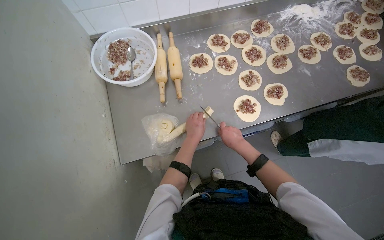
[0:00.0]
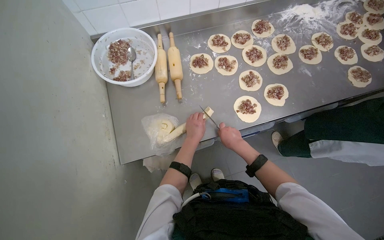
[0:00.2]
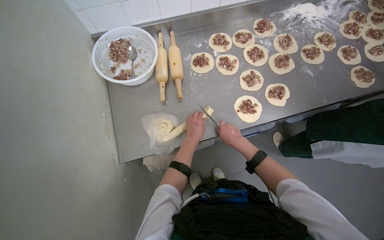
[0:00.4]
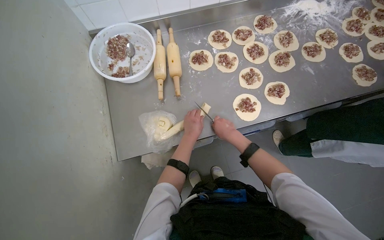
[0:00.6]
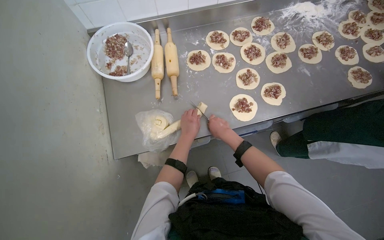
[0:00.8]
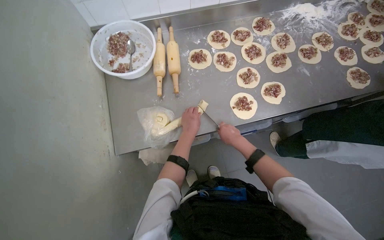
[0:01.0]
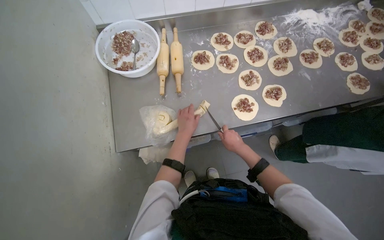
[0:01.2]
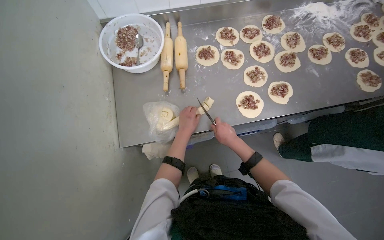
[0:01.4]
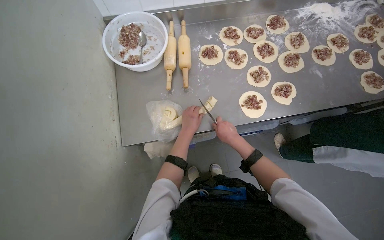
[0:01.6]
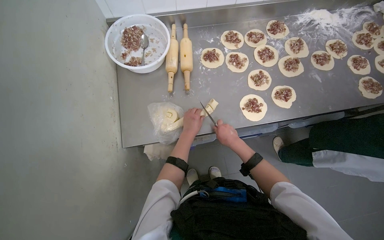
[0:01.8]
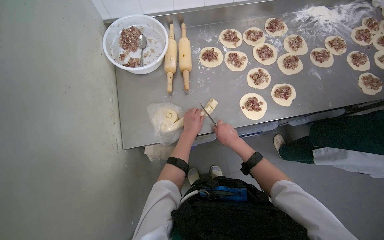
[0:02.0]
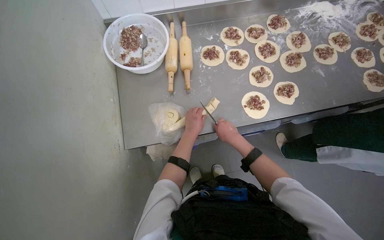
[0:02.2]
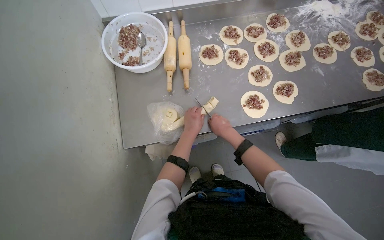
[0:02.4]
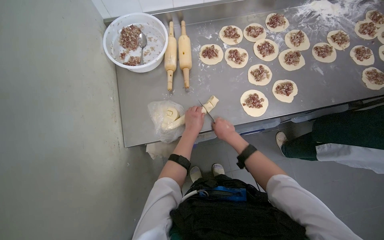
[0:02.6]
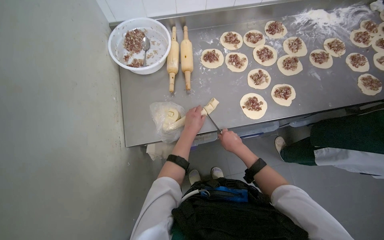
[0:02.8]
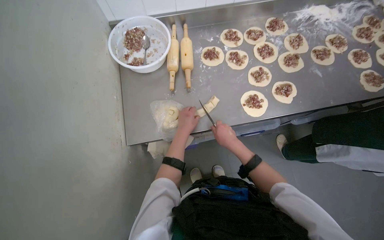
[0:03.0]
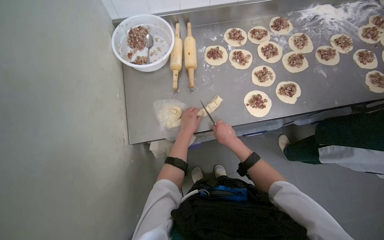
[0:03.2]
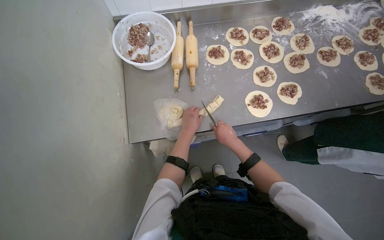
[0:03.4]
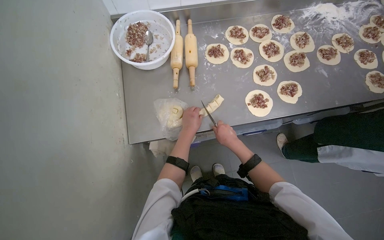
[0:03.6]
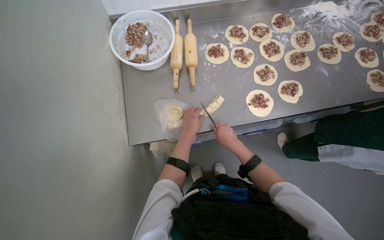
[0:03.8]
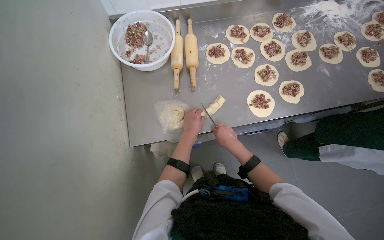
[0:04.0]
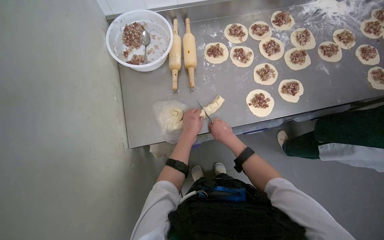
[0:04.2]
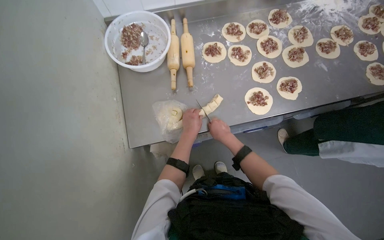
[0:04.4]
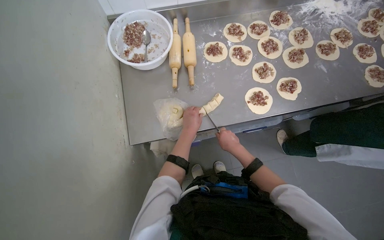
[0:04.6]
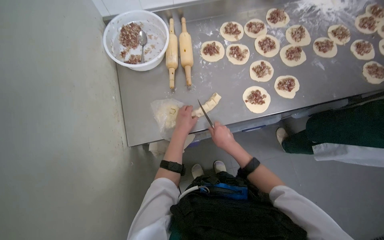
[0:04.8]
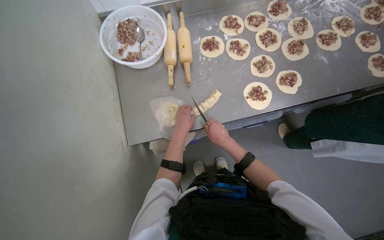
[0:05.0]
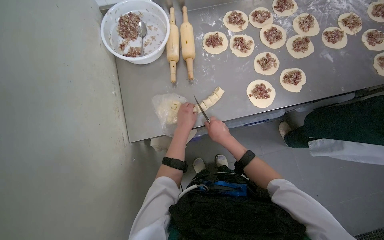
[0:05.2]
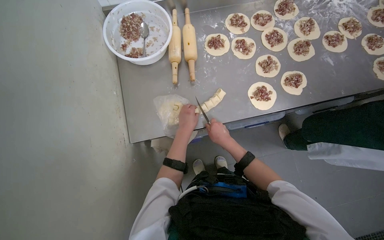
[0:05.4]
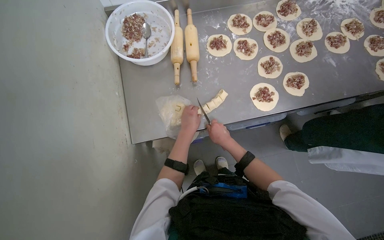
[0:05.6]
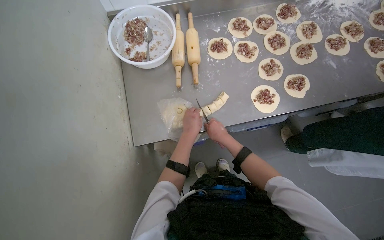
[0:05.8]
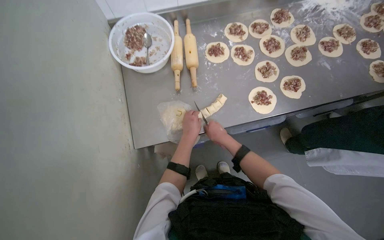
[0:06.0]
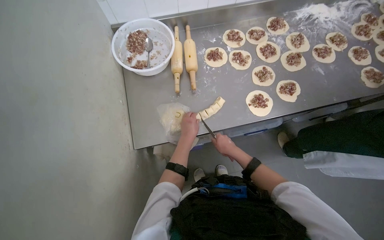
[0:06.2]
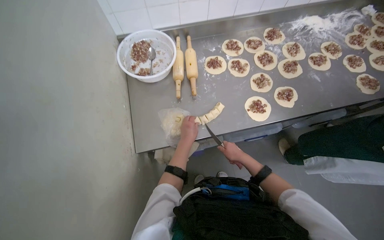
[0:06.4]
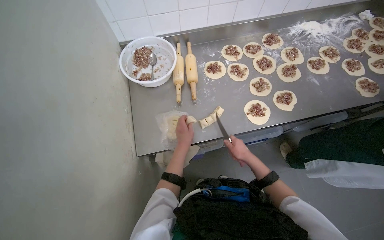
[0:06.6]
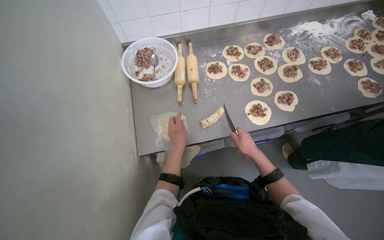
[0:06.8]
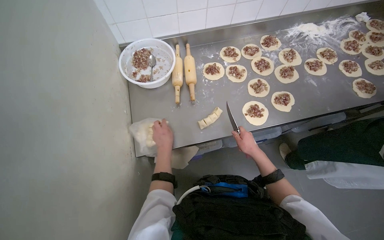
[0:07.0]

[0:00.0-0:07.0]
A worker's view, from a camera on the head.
Job: preparing food.
The whole recording: Removing Spiral Dough from a Bag. The worker removes spiral dough from a plastic bag then cuts it.
0:00.0 to 0:04.2: The hands stay close to where they were, moving slightly.
0:04.2 to 0:05.6: The hands make small movements and keep their place.
0:05.6 to 0:07.0: The right hand travels to the right by approximately 15 cm. Meanwhile the left hand travels to the left by about 10 cm.

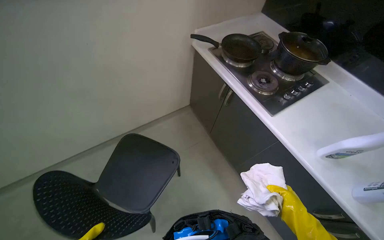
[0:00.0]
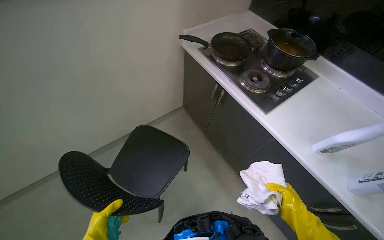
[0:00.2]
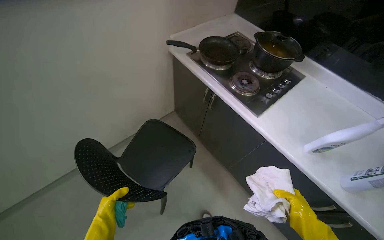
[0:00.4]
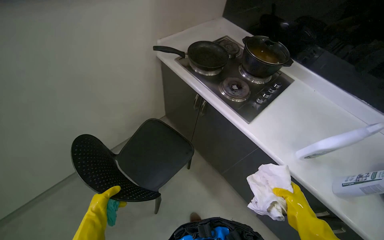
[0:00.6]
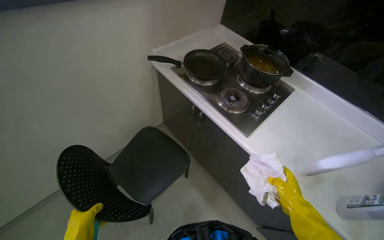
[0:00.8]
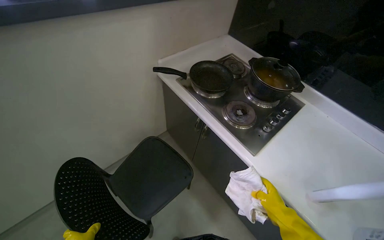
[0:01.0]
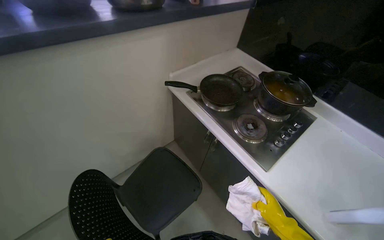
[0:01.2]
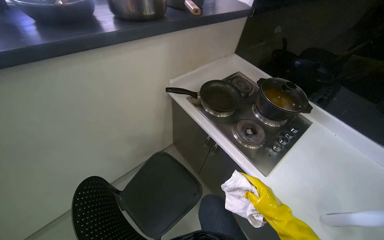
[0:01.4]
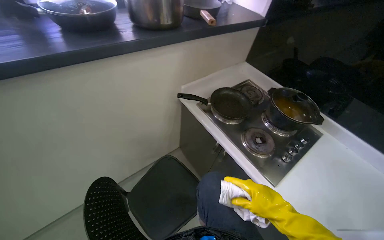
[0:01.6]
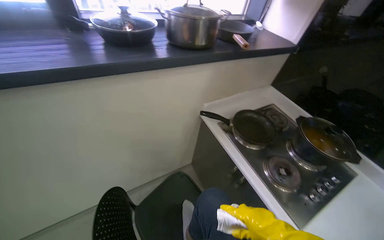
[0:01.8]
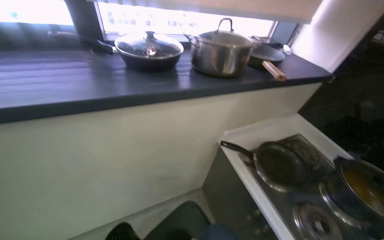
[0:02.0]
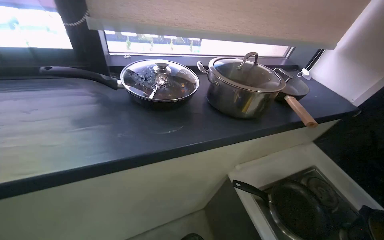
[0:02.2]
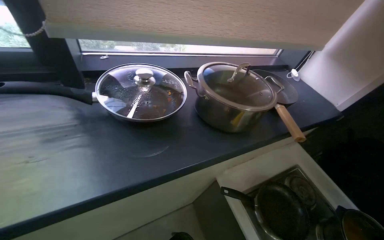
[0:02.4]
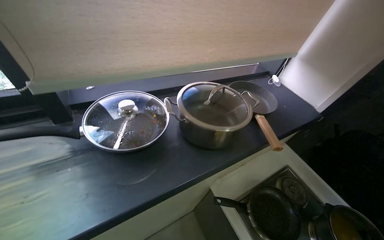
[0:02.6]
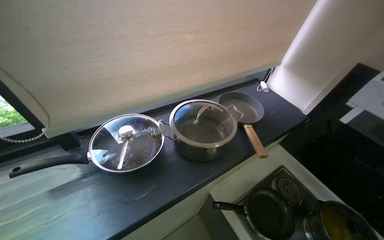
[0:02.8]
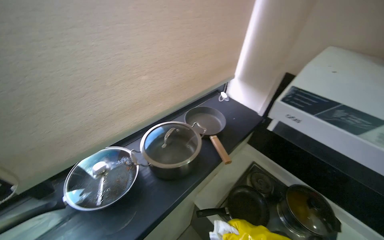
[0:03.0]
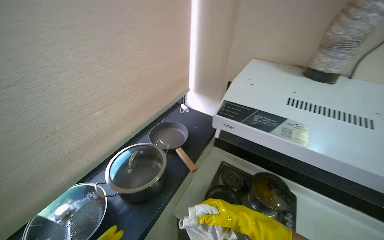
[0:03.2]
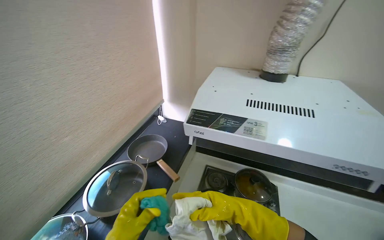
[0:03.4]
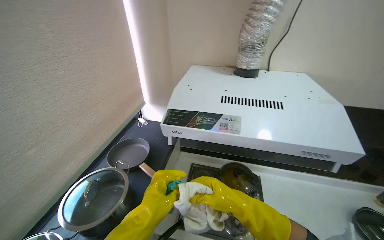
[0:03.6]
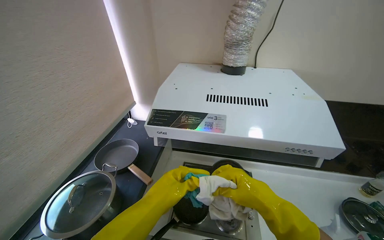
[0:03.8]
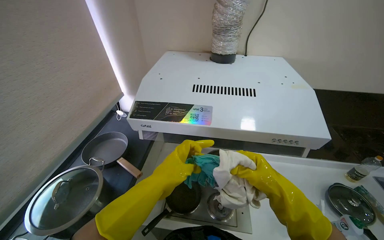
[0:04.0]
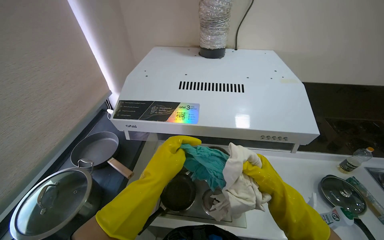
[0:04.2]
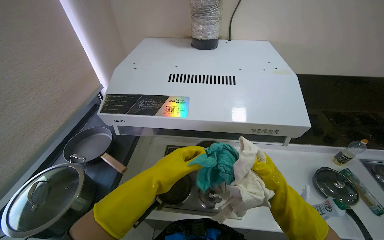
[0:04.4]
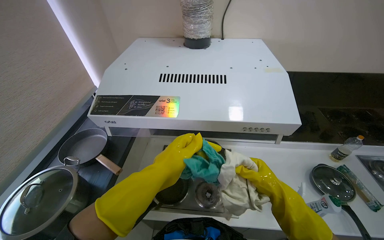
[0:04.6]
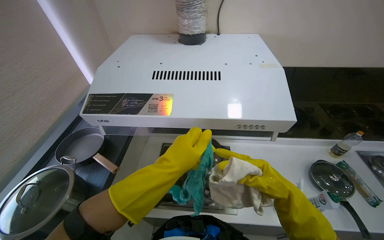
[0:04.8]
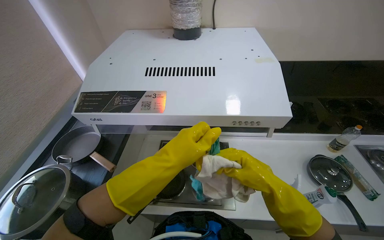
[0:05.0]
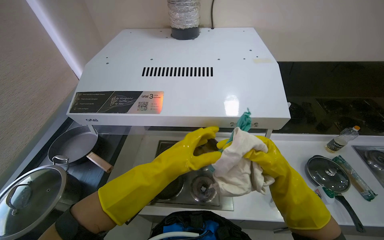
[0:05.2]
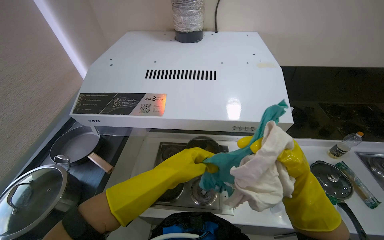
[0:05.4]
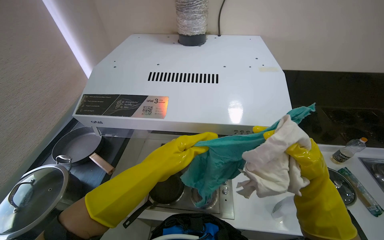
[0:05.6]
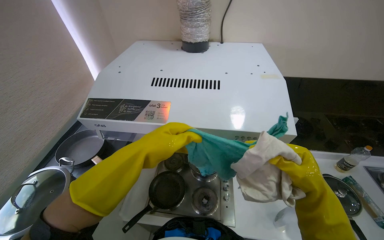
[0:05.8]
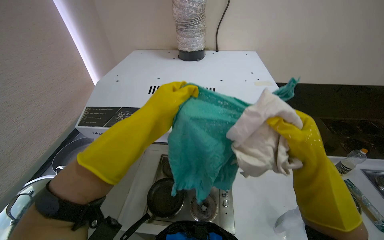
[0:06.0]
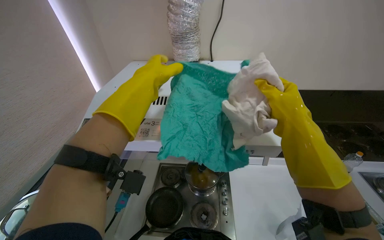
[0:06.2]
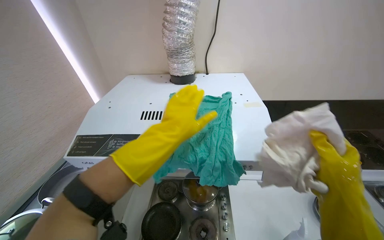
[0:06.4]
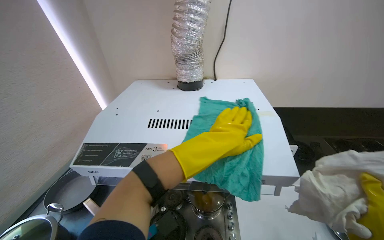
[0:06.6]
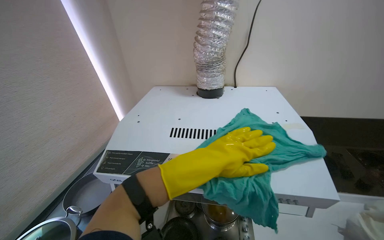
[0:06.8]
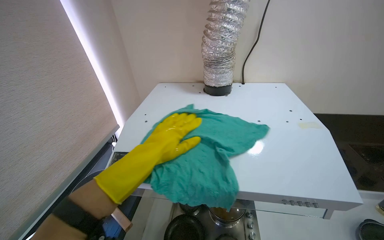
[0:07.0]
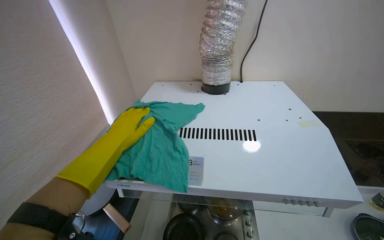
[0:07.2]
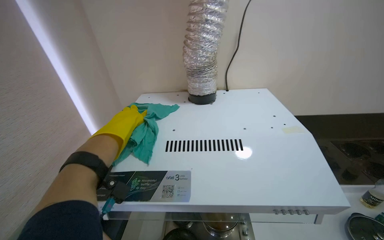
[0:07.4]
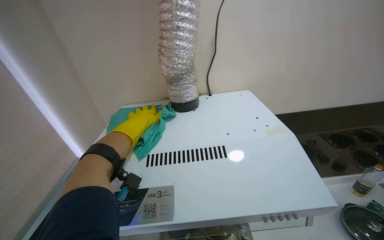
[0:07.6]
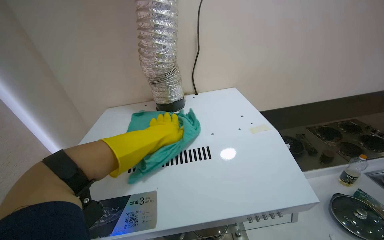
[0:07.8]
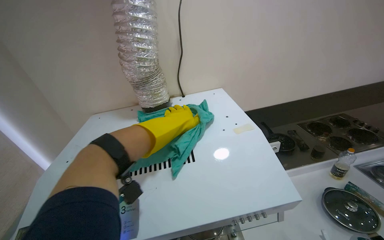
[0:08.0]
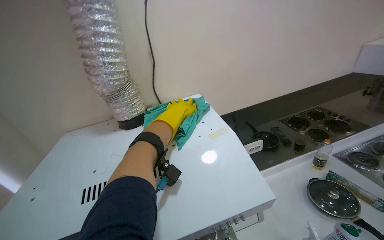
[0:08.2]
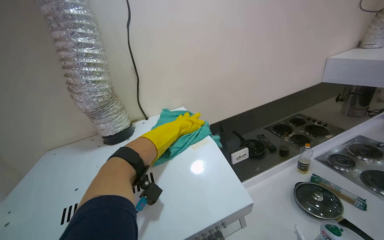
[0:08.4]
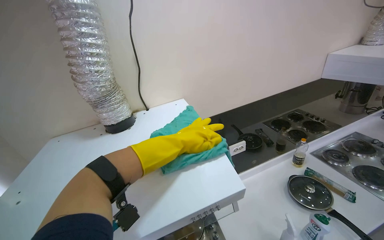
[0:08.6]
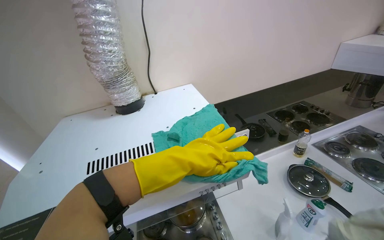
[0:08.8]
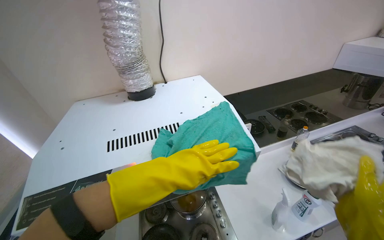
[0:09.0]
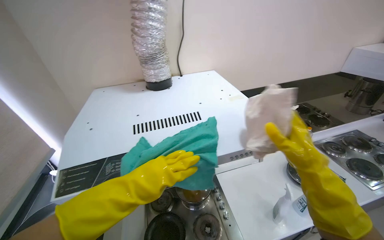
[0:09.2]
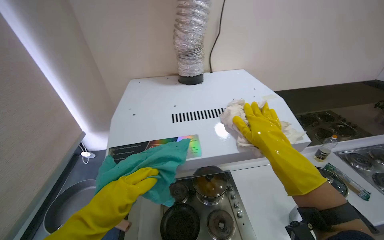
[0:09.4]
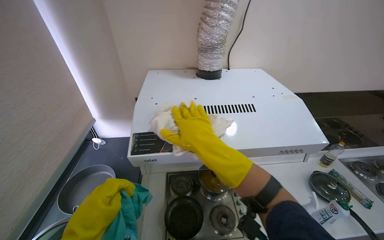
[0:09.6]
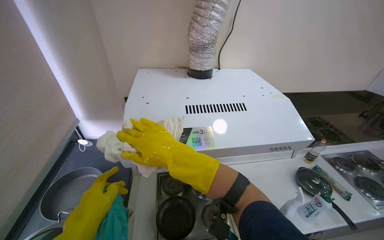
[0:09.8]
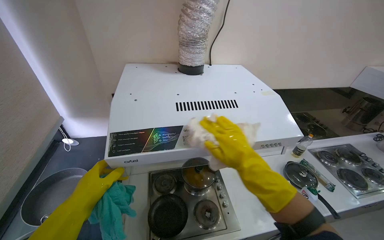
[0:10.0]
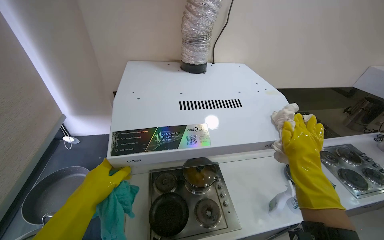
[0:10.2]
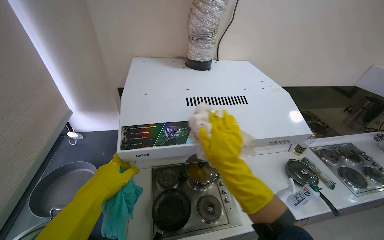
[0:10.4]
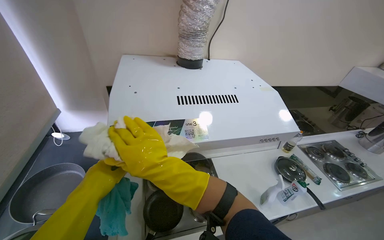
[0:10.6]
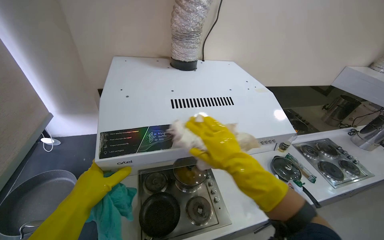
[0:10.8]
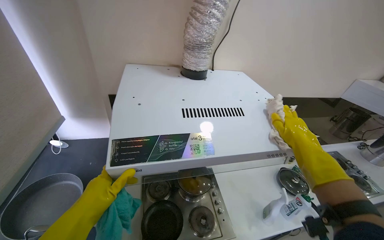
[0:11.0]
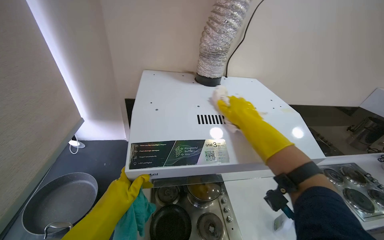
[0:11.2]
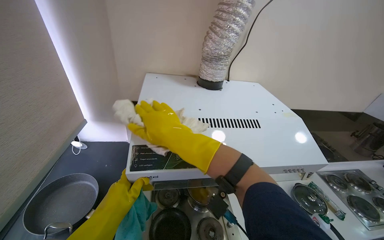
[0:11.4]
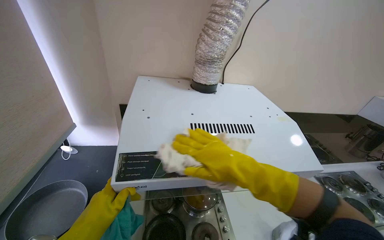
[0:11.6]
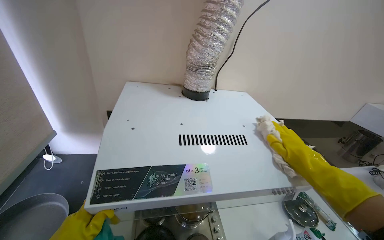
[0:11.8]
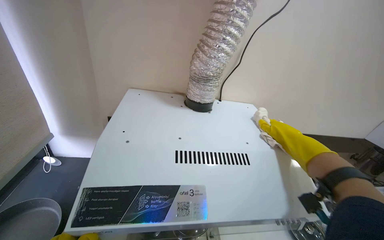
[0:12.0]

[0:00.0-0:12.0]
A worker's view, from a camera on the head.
Job: cleaning kitchen.
The whole recording: Wiping kitchen range hood. The worker wipes the kitchen range hood with cleaning cloths.
0:01.6 to 0:03.0: The head travels some 50 cm.
0:03.0 to 0:04.4: The wearer looks some 40 degrees further to the right.
0:04.4 to 0:06.0: The right hand goes nearer and farther, some 25 cm each way, reversing 2 times; the left hand goes some 20 cm up the picture and nearer to the camera.
0:06.0 to 0:07.6: The left hand shifts approximately 25 cm farther from the camera, and reaches roughly 10 cm to the right, then returns.
0:07.6 to 0:09.0: The left hand moves to the right and nearer to the camera, some 30 cm.
0:09.0 to 0:10.4: The left hand moves to the left, roughly 40 cm.
0:10.4 to 0:12.0: The right hand goes left and right, approximately 40 cm each way, reversing 3 times.
